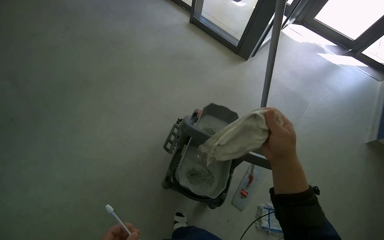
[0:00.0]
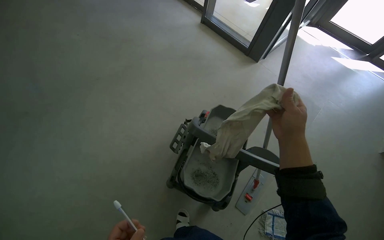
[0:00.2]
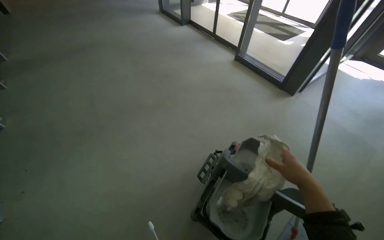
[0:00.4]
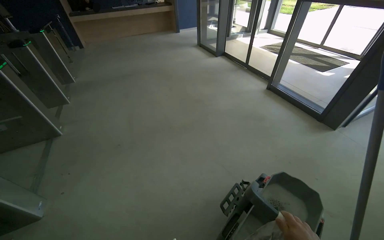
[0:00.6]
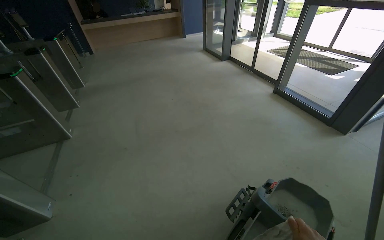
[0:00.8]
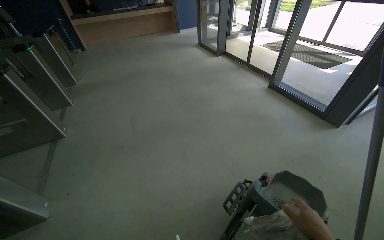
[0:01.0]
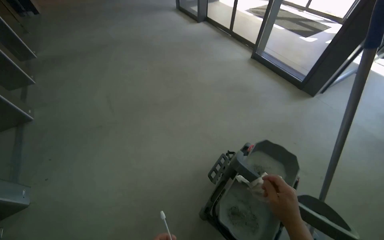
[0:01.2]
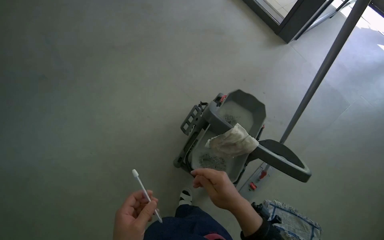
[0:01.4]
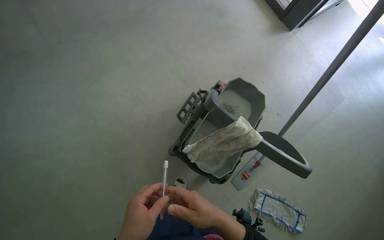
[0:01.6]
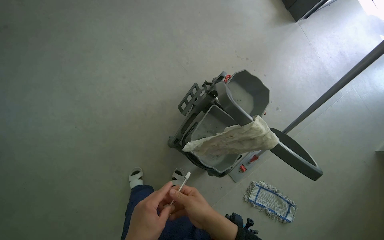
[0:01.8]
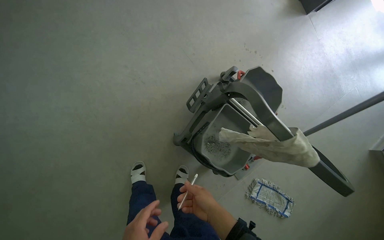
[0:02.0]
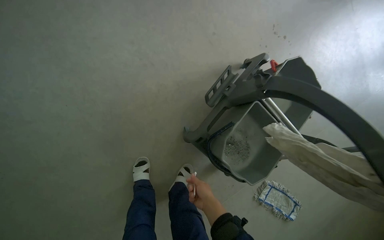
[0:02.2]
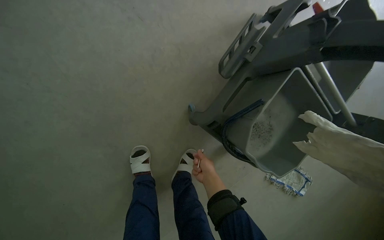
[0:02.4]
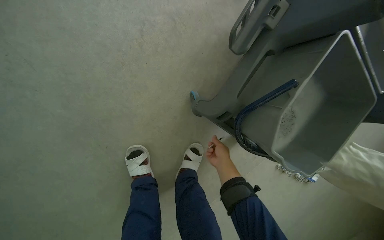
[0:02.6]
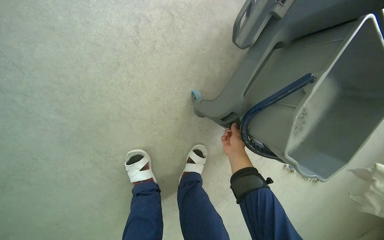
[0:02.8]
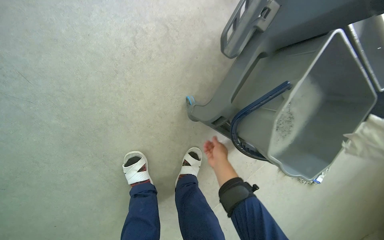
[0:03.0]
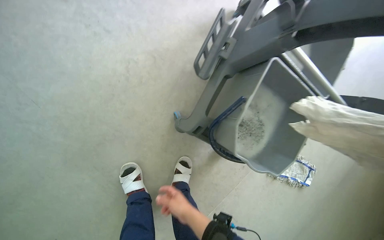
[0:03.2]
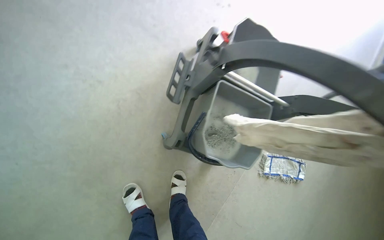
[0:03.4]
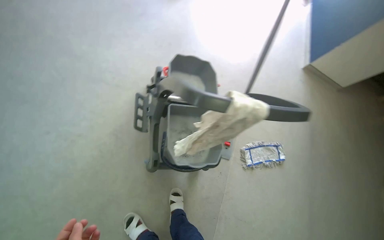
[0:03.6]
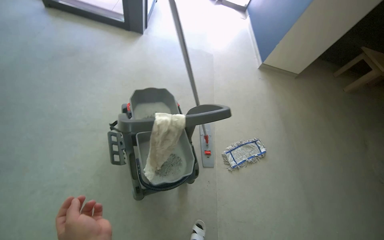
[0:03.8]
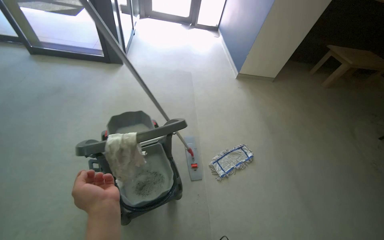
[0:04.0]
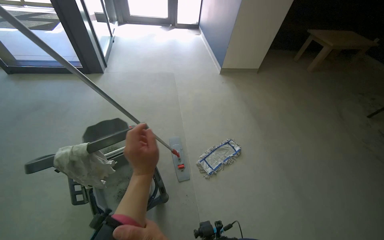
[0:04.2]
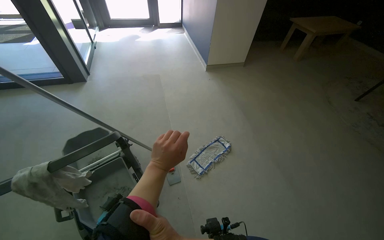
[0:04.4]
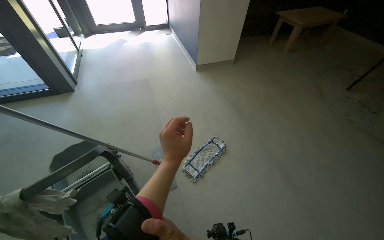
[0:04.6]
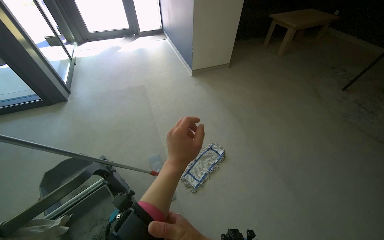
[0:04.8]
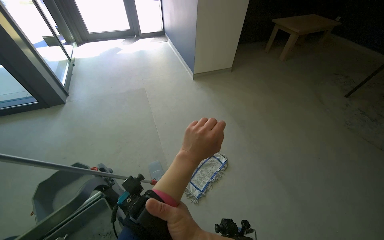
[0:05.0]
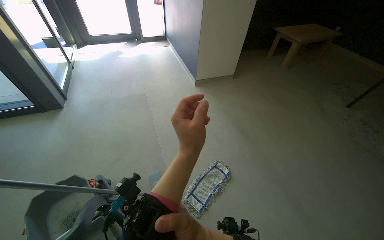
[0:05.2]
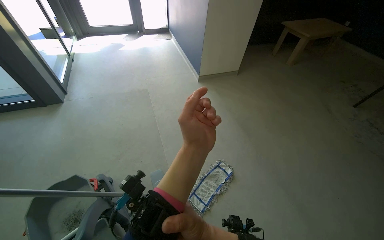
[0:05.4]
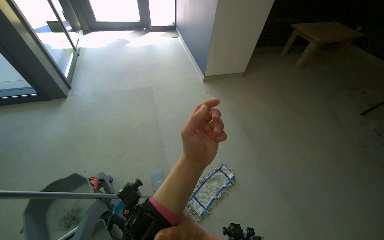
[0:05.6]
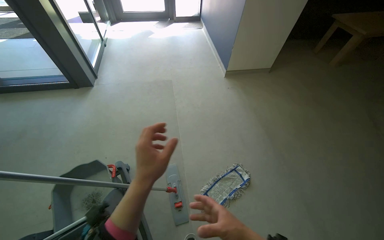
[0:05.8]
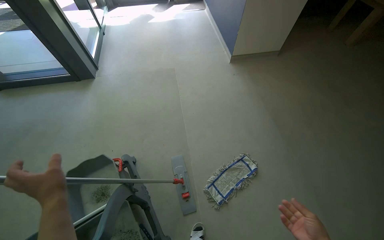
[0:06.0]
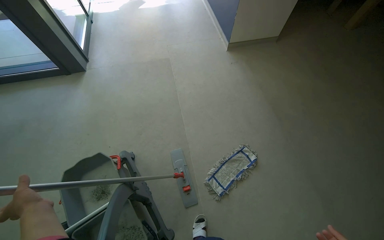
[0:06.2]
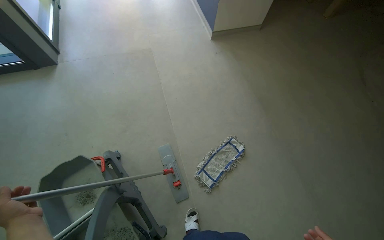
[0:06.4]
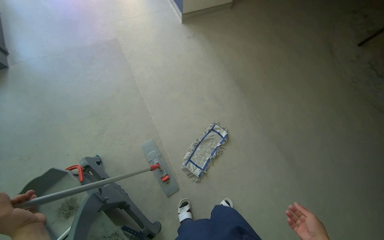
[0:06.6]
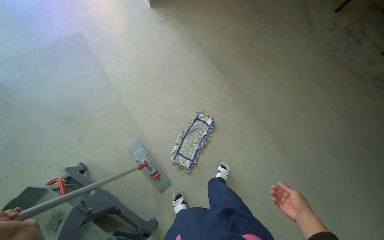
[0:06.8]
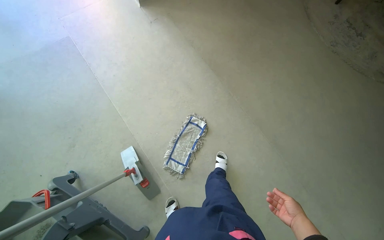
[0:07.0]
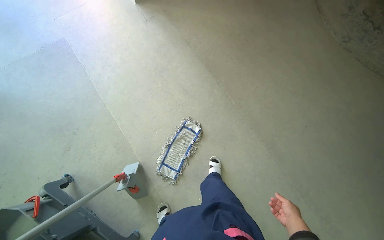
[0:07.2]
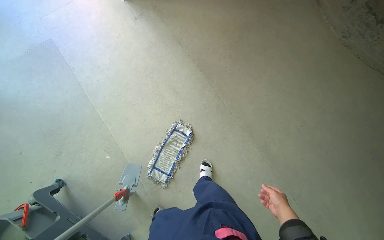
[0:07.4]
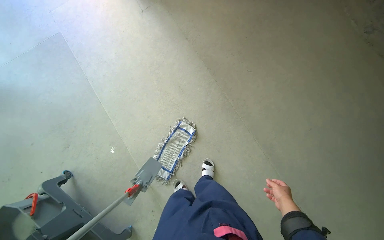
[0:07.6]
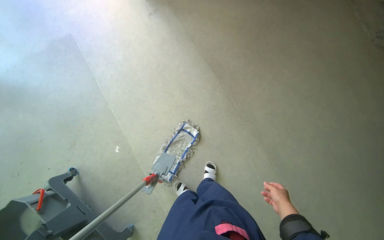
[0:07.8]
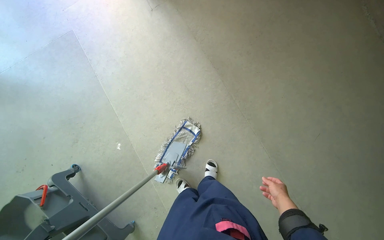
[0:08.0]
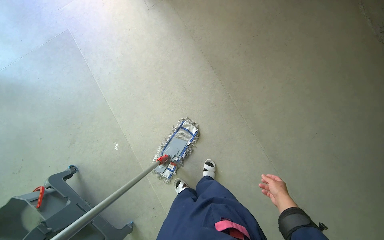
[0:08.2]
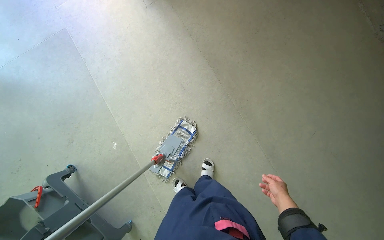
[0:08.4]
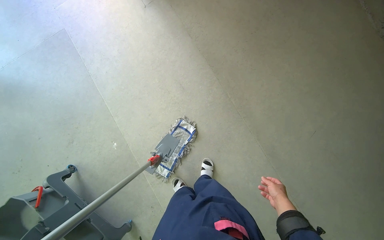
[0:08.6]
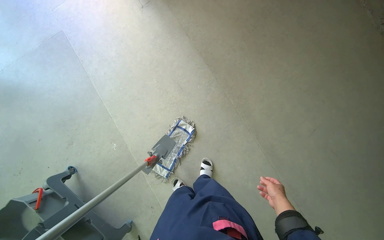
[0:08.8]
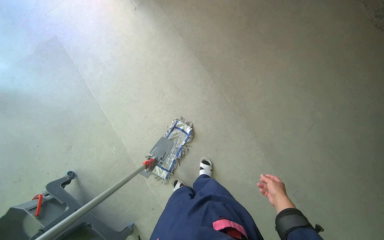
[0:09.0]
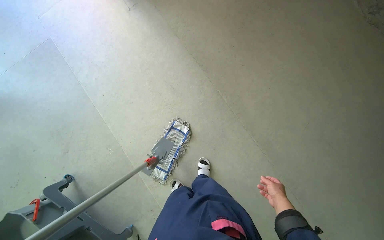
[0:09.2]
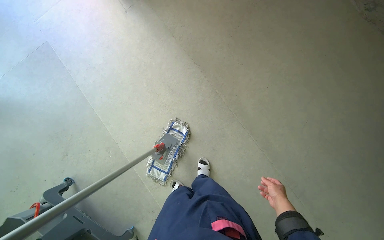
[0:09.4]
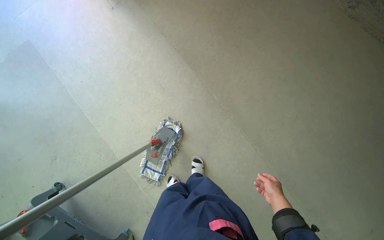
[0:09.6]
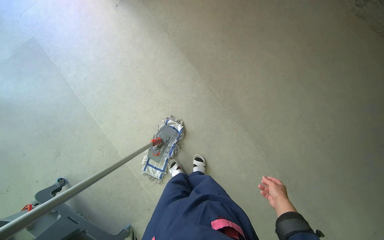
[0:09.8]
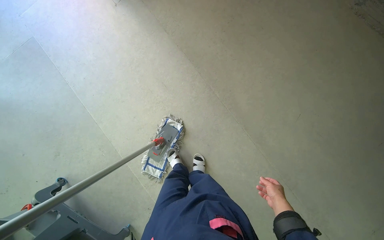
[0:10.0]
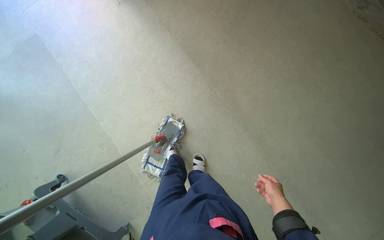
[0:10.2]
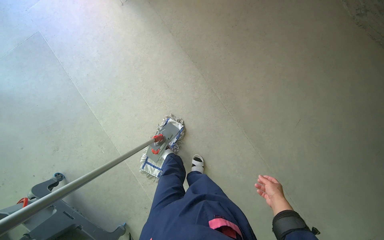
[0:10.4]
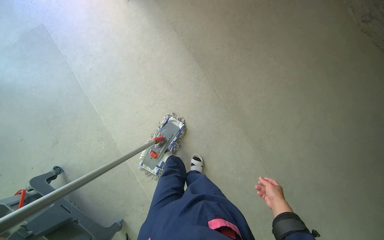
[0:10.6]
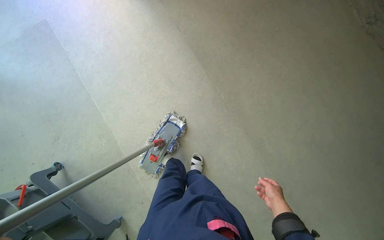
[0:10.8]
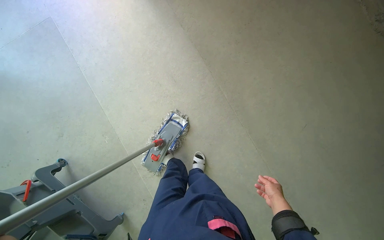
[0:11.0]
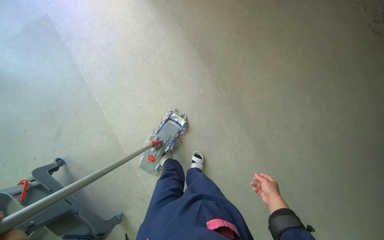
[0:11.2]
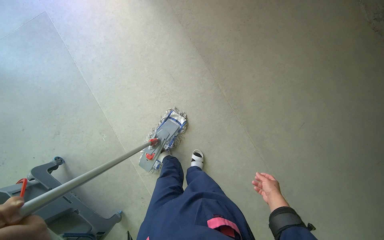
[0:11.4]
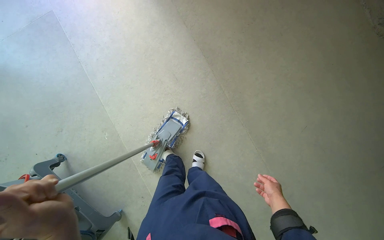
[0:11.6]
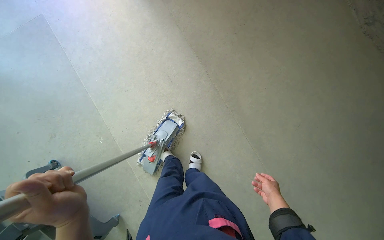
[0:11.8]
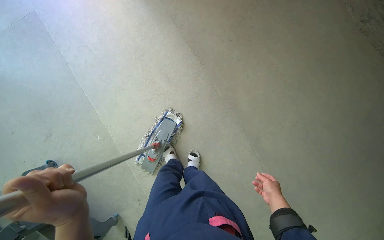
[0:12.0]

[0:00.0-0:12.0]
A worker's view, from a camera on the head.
Job: mopping floor.
The whole recording: Mopping floor. The worker mops the floor with a flat mop.
0:00.0 to 0:01.6: The wearer looks roughly 15 degrees further downward.
0:01.6 to 0:03.0: The camera travels about 70 cm. The view tilts roughly 30 degrees downward.
0:03.0 to 0:04.4: The head travels some 1 m. The view tips upward by roughly 35 degrees. Everything in view rotates some 70 degrees counterclockwise.
0:04.4 to 0:06.0: The head travels approximately 40 cm.
0:06.0 to 0:07.6: The camera is carried about 60 cm. The wearer looks roughly 25 degrees further downward.

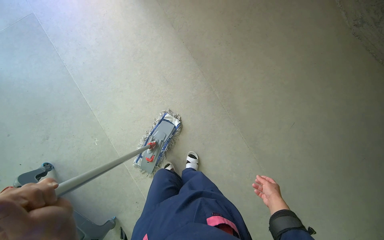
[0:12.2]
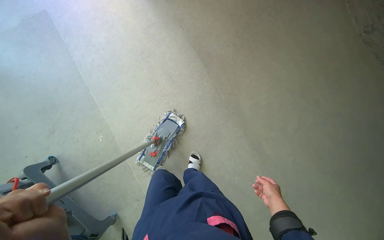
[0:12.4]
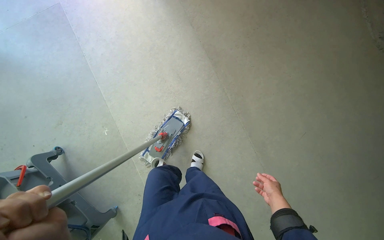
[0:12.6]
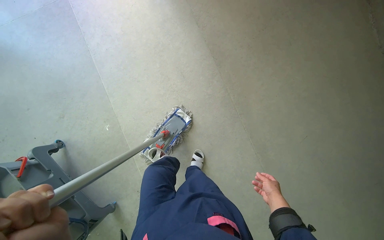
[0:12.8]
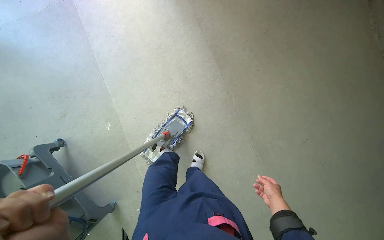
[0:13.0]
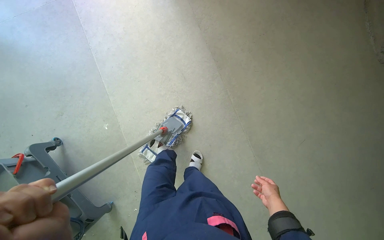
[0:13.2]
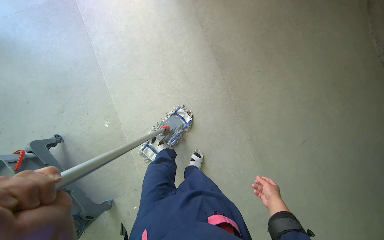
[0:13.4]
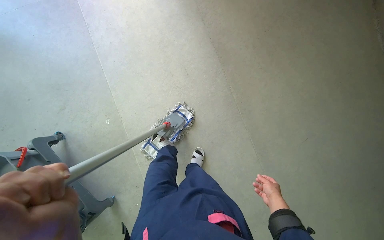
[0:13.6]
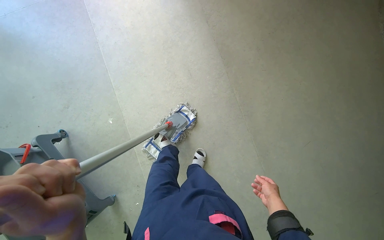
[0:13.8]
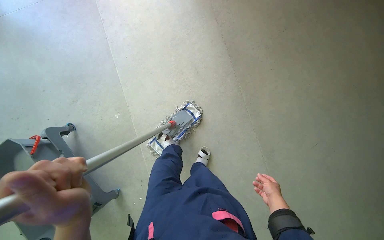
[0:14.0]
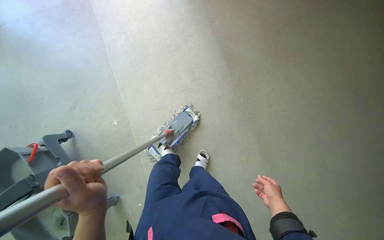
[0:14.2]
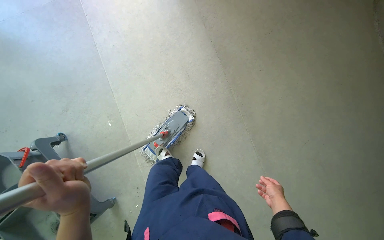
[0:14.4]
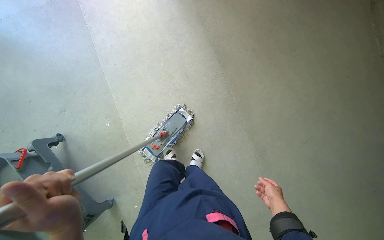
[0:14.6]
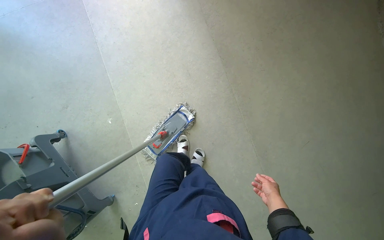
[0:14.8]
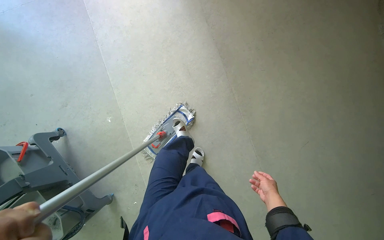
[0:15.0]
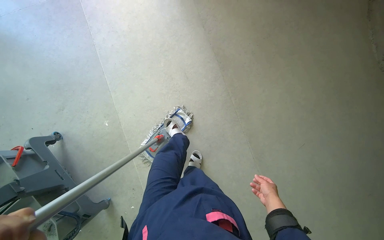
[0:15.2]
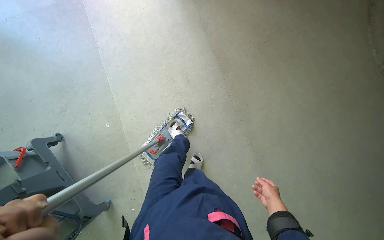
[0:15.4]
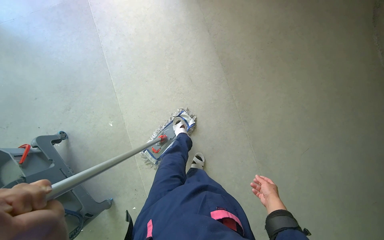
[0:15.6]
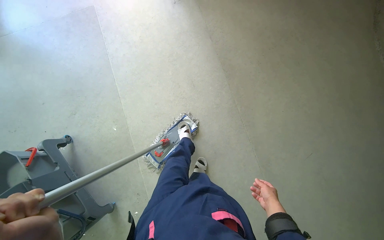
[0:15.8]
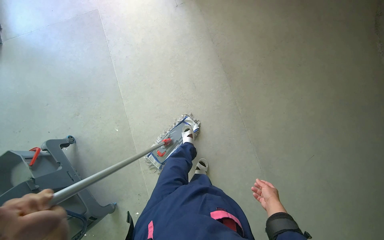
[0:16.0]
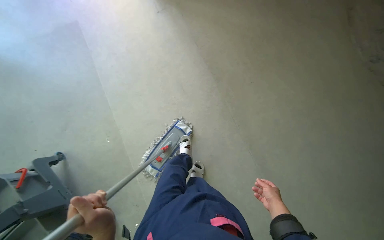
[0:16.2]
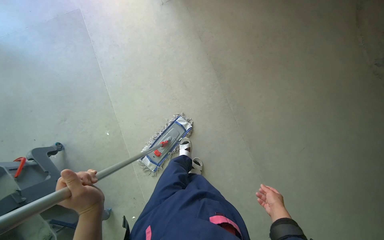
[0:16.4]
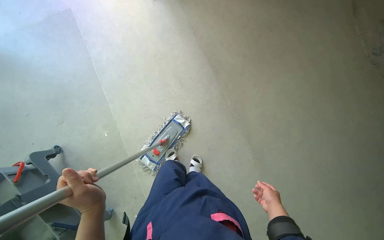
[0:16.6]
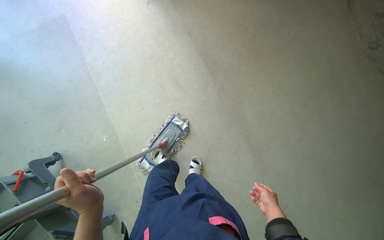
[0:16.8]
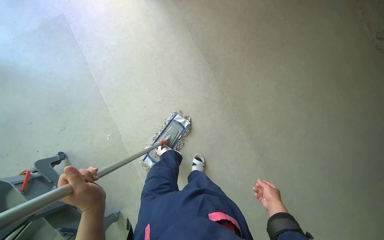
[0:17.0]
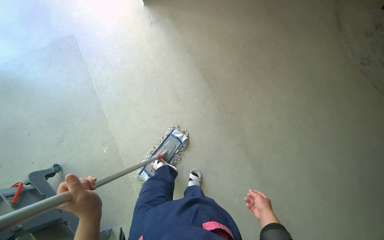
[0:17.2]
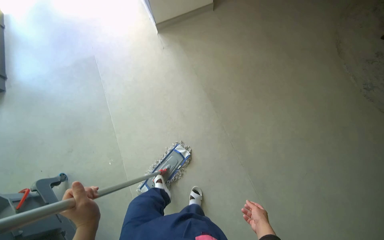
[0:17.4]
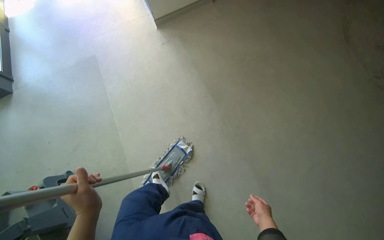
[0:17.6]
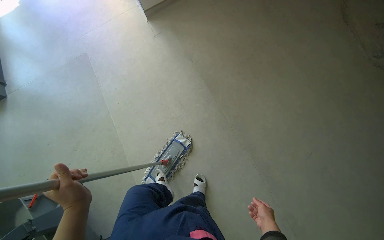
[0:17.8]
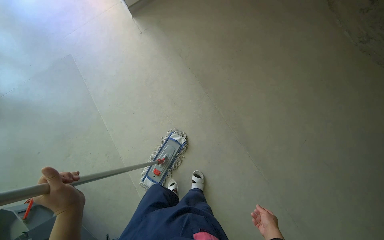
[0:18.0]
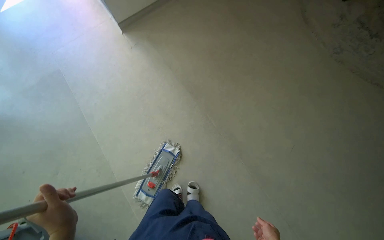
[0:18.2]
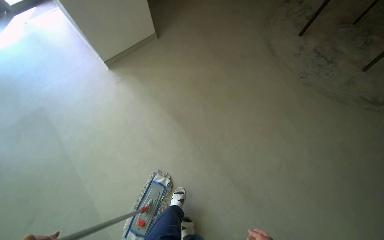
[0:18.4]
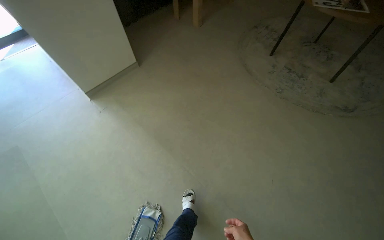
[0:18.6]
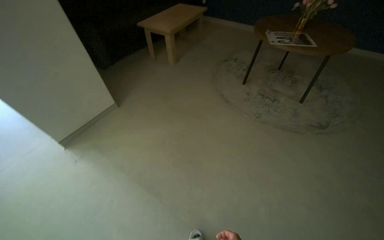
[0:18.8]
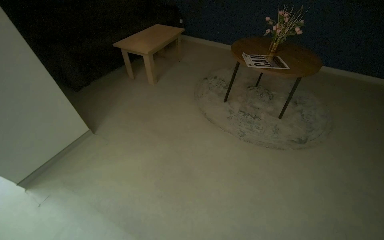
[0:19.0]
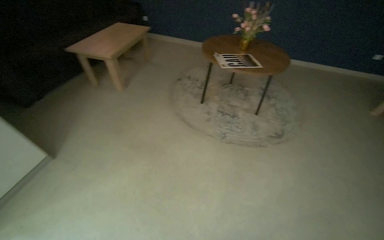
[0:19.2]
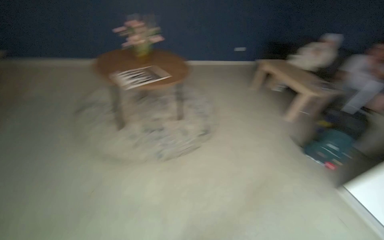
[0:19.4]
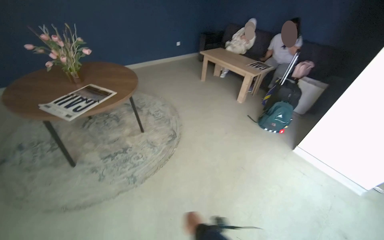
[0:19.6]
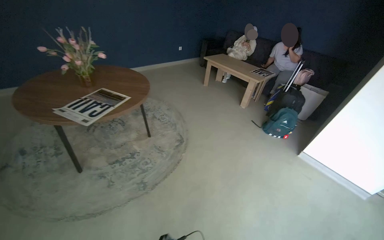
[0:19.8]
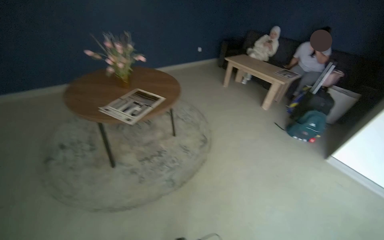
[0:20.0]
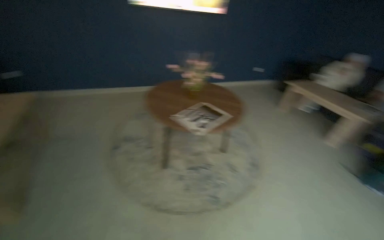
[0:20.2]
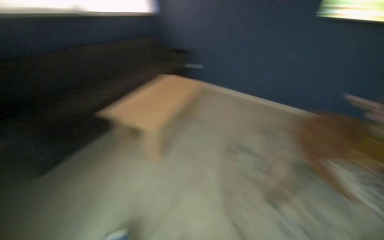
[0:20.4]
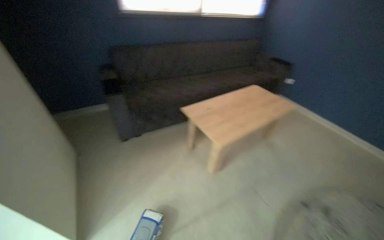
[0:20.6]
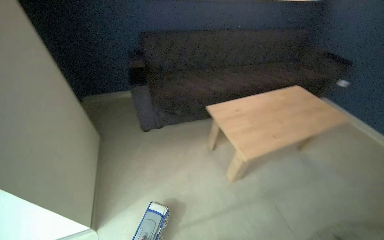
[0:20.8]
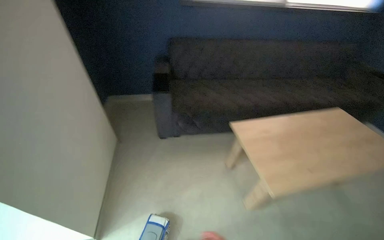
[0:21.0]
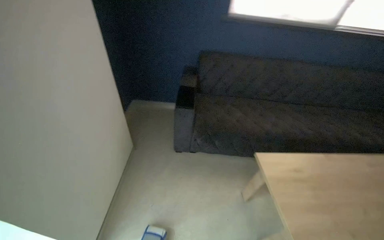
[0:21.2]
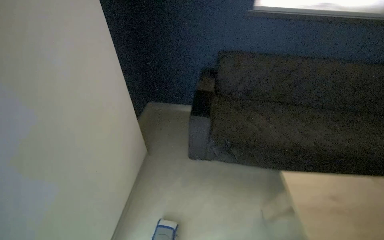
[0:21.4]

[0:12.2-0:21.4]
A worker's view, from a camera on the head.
Job: mopping floor.
The whole recording: Mopping floor. The worker mops the floor with a flat mop.
0:16.8 to 0:18.4: The wearer looks some 20 degrees further upward.
0:18.4 to 0:19.8: The camera travels roughly 1 m. The head rotates approximately 90 degrees to the right. The view tilts some 20 degrees upward.
0:19.8 to 0:21.4: The camera is carried about 1 m. The head rotates some 140 degrees to the left. The camera pitches upward, by roughly 15 degrees.
